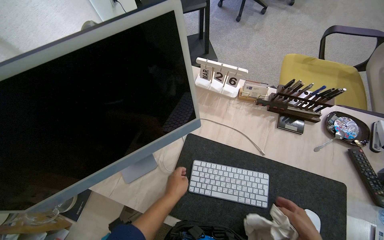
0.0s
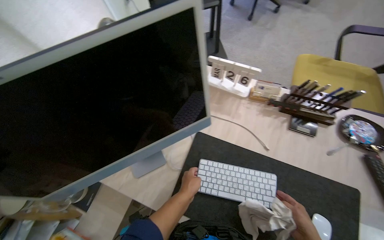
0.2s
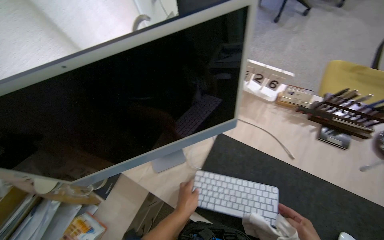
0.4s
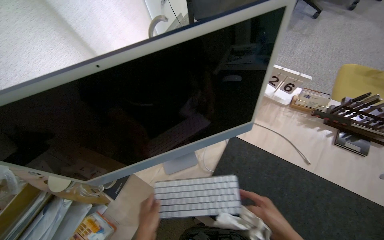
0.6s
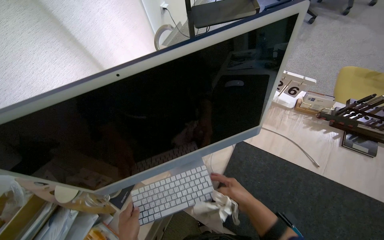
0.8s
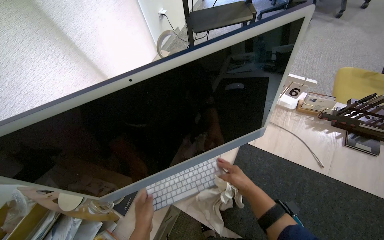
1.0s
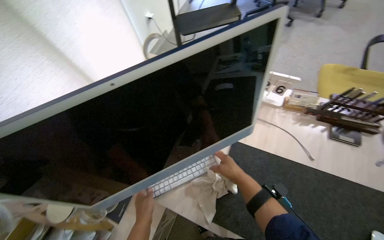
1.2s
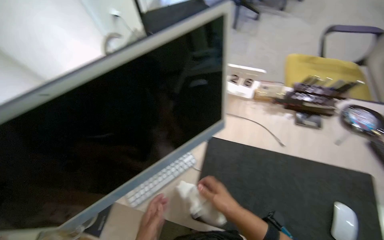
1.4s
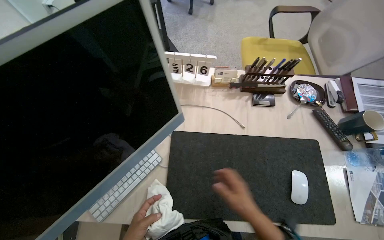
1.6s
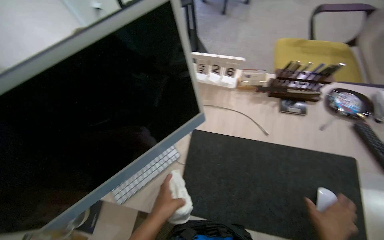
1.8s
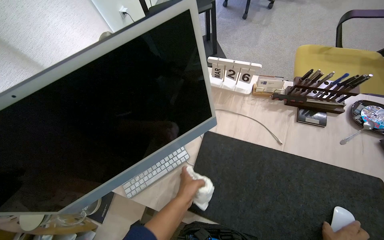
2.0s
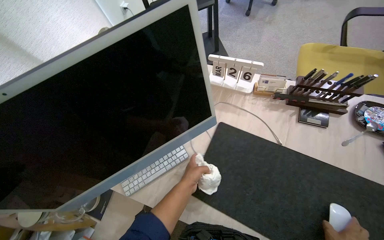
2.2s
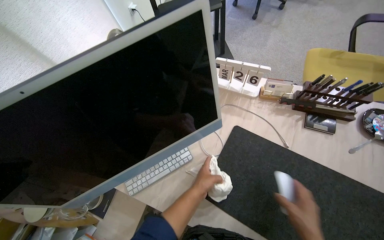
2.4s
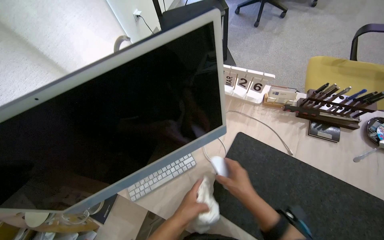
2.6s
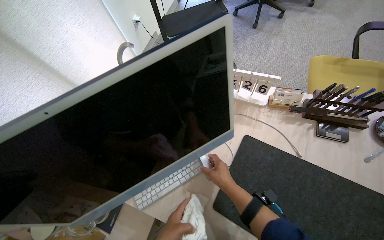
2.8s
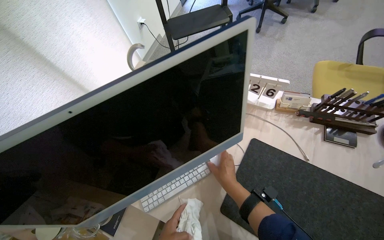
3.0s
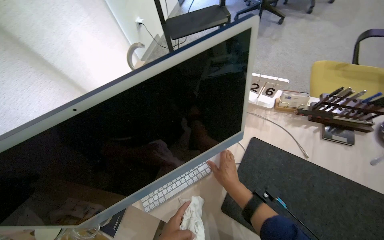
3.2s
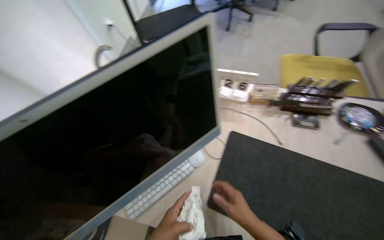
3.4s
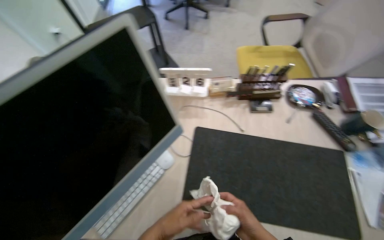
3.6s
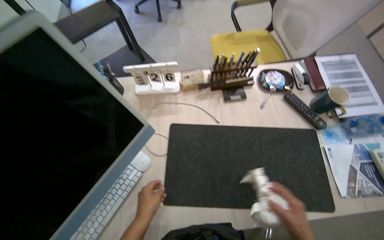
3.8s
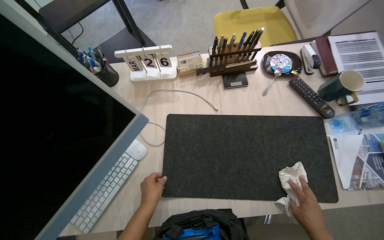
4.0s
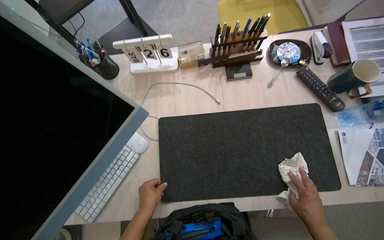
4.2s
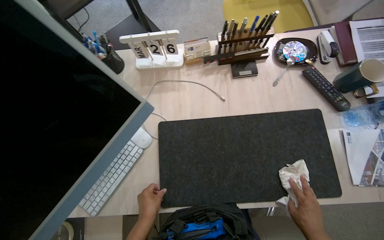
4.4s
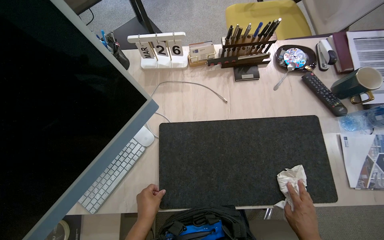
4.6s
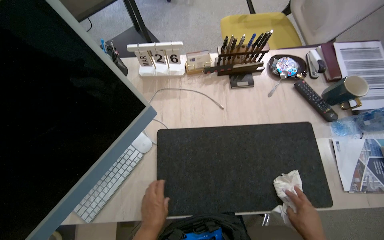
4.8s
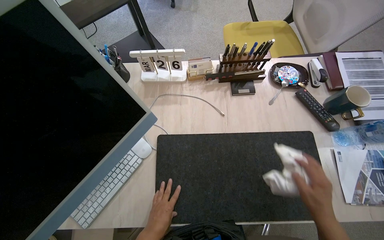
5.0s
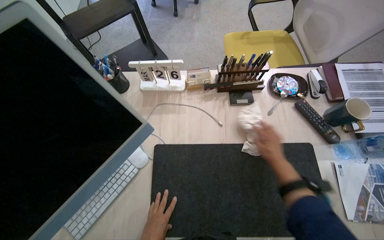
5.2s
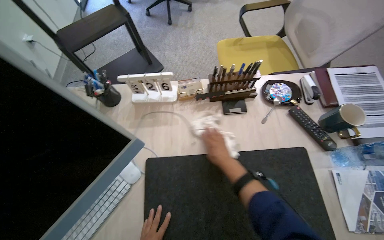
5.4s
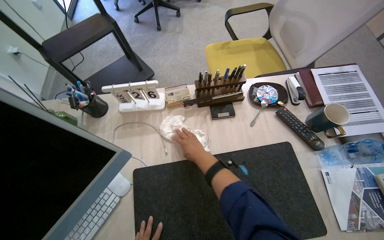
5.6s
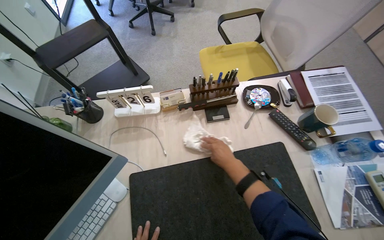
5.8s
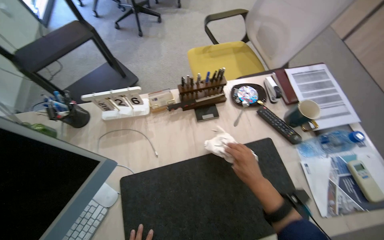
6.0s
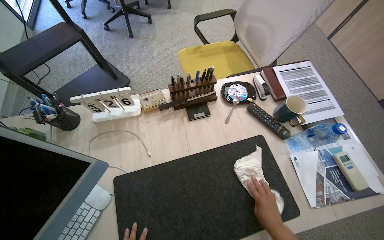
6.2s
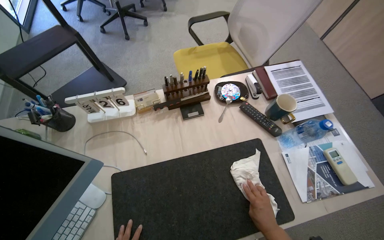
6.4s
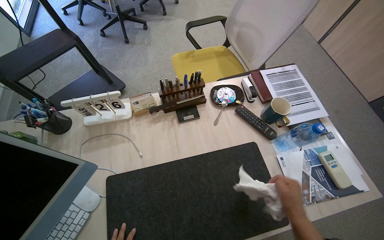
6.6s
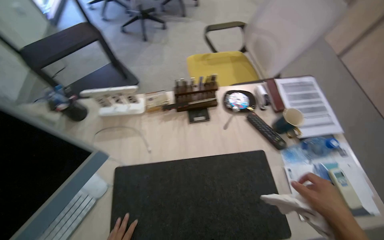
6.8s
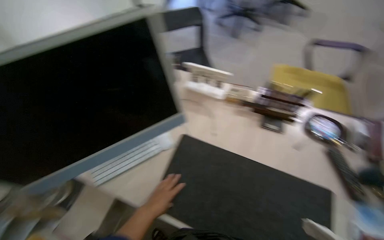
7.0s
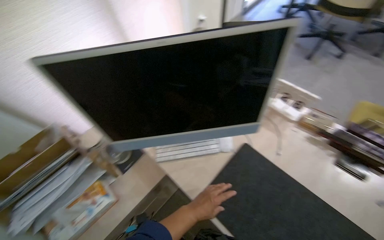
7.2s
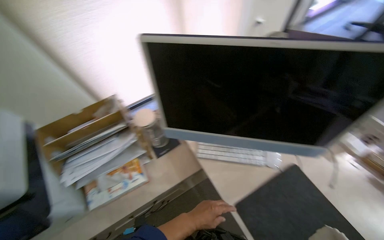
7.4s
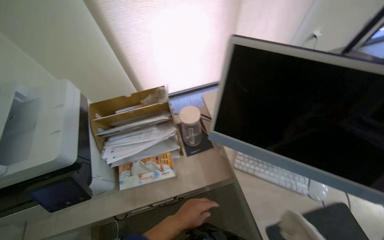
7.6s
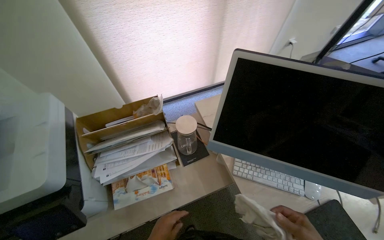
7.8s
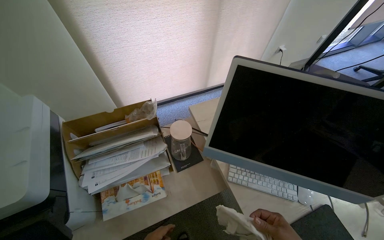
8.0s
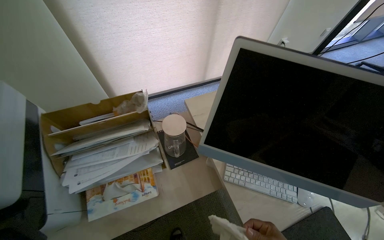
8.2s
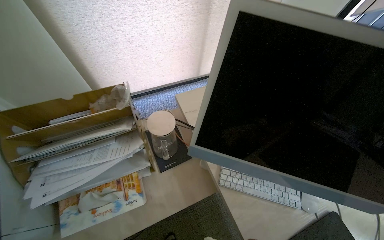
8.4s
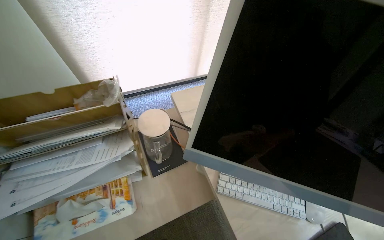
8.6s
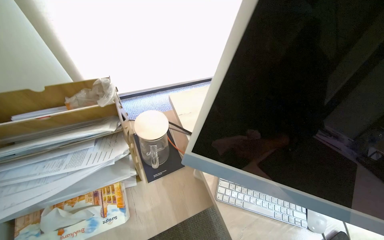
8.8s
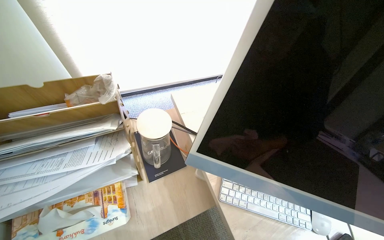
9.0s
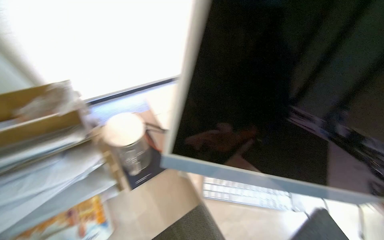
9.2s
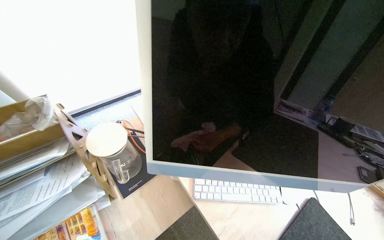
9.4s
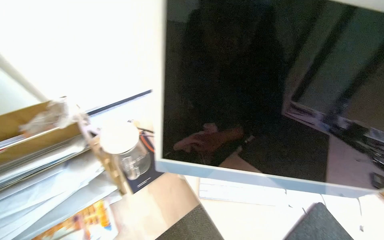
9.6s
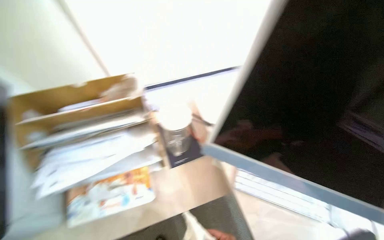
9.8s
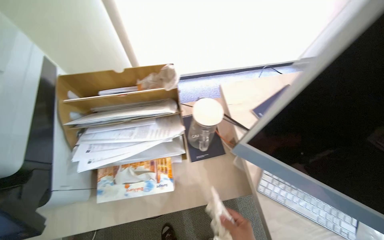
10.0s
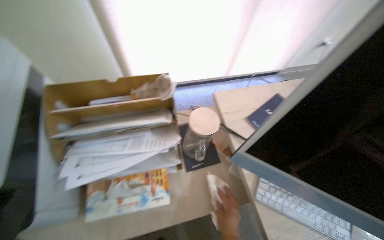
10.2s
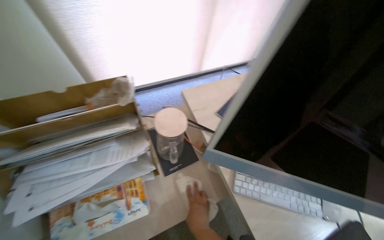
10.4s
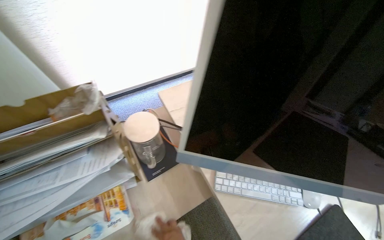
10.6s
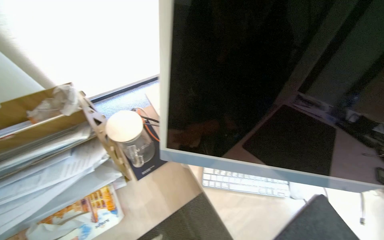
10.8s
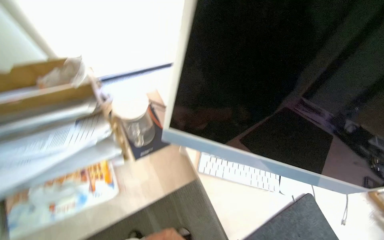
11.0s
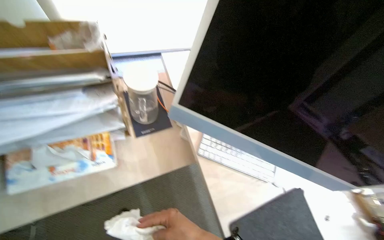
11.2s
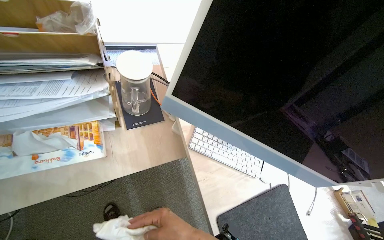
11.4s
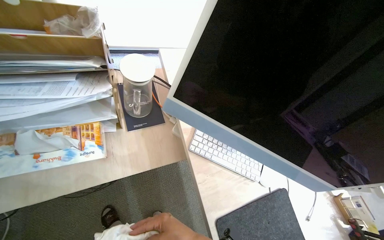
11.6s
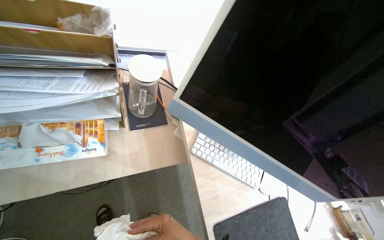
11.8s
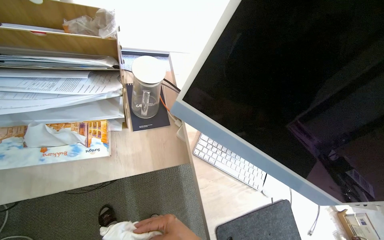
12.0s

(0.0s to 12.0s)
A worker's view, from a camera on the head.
Job: wiping surfaces.
The whole recording: Cleaning office room. The worker cleans various surfaces in an office, including door handles, cabinet handles, and desk surfaces, and empties the trash bin.
0.0s - 1.6s: The wearer's head swings roughly 15 degrees to the right.
1.6s - 3.0s: The head rotates about 20 degrees to the left.
3.0s - 4.4s: The head turns to the right by roughly 25 degrees.
6.0s - 7.6s: The head travels about 50 cm. The wearer looks some 85 degrees further to the left.
7.6s - 9.0s: The view pans to the right by roughly 15 degrees.

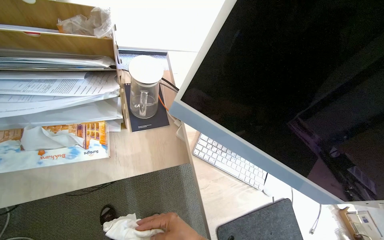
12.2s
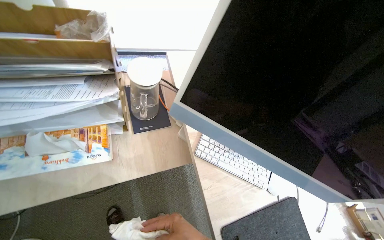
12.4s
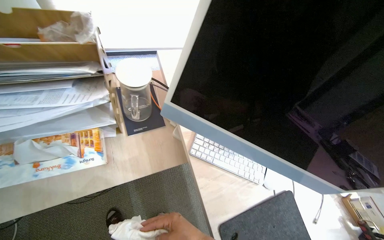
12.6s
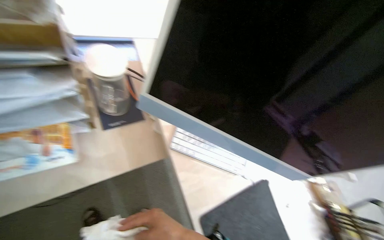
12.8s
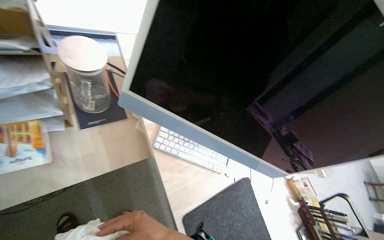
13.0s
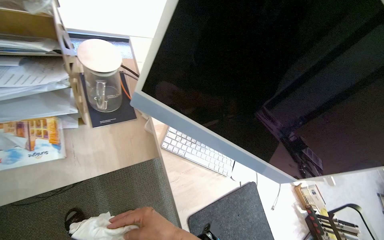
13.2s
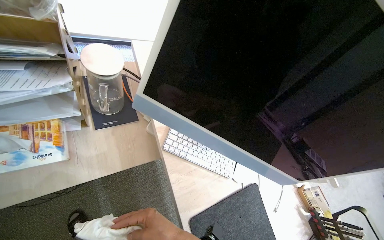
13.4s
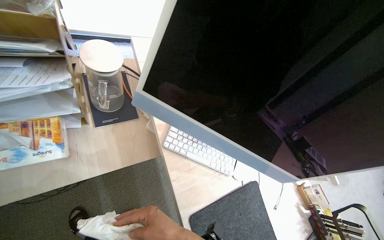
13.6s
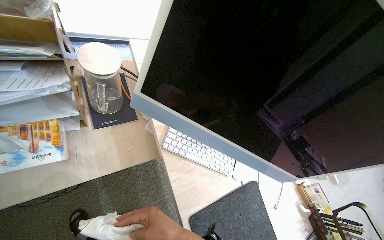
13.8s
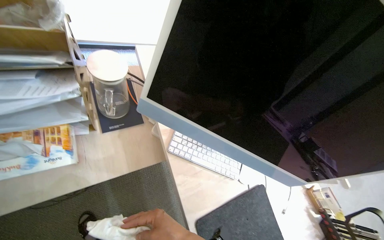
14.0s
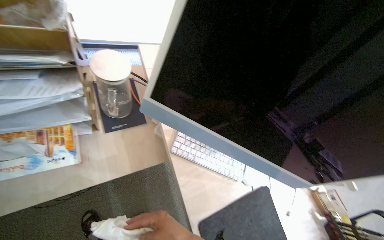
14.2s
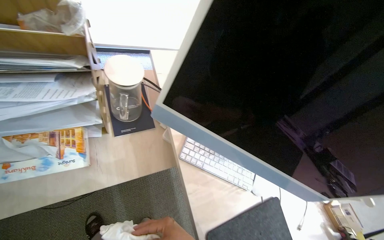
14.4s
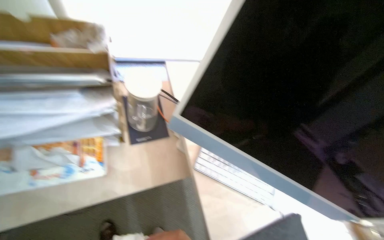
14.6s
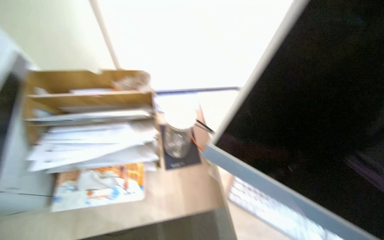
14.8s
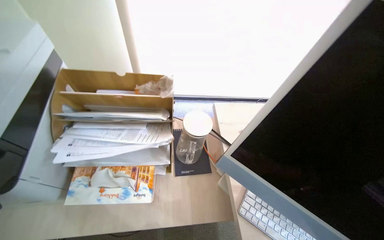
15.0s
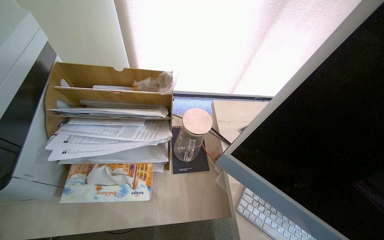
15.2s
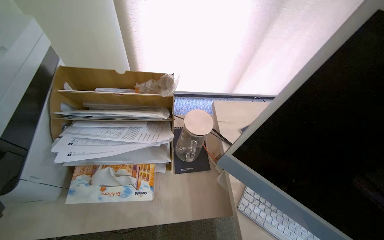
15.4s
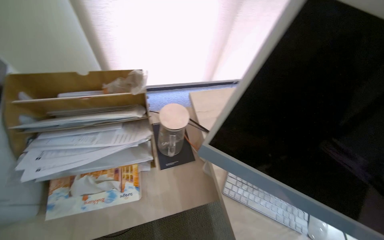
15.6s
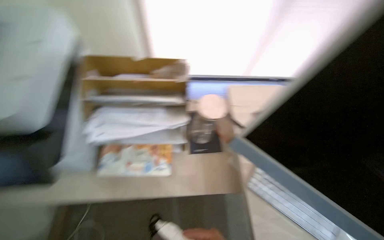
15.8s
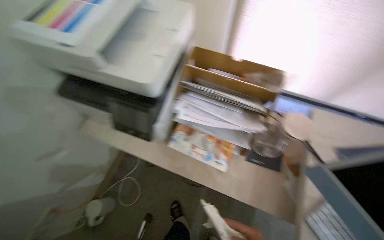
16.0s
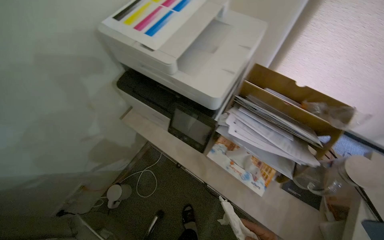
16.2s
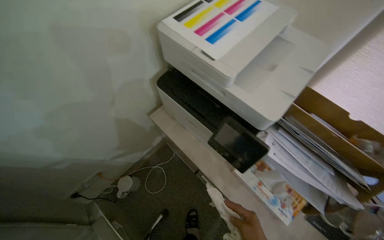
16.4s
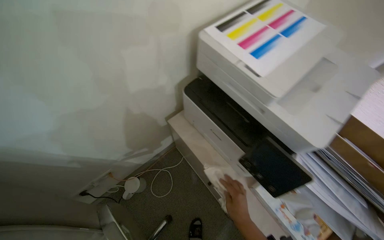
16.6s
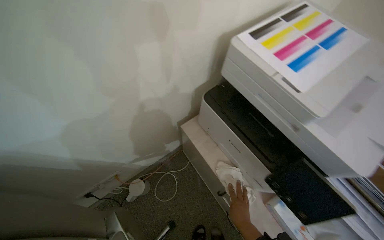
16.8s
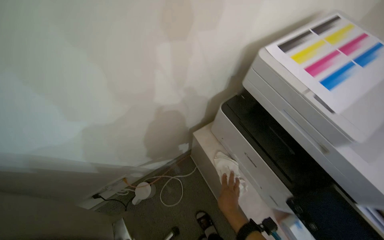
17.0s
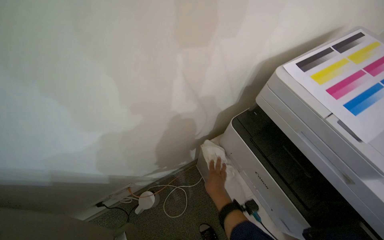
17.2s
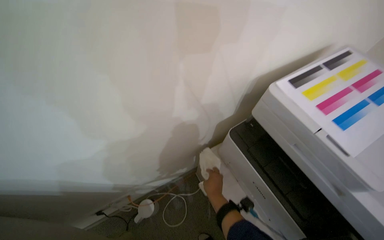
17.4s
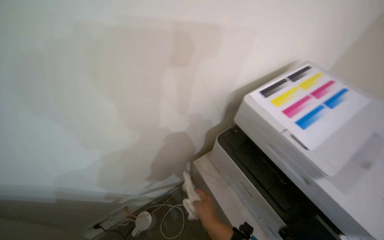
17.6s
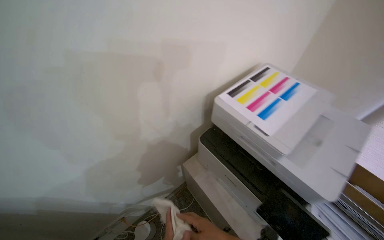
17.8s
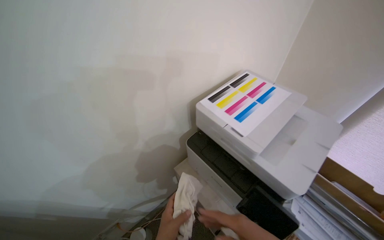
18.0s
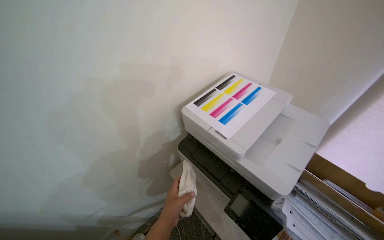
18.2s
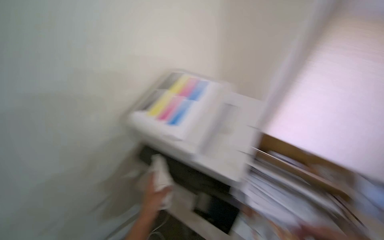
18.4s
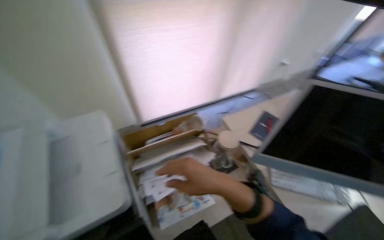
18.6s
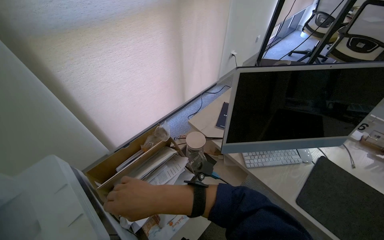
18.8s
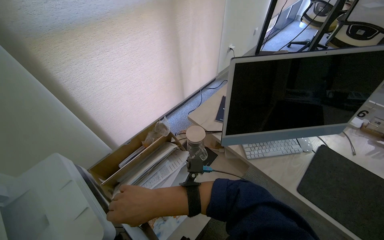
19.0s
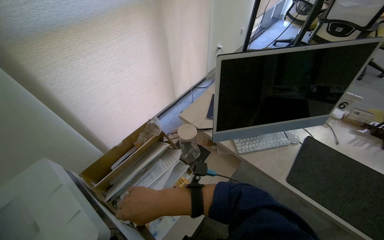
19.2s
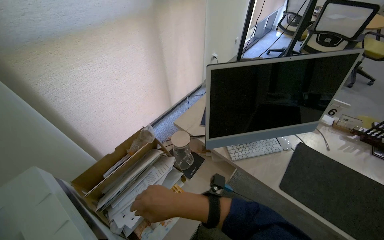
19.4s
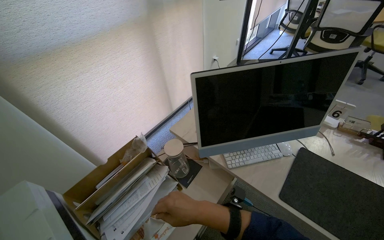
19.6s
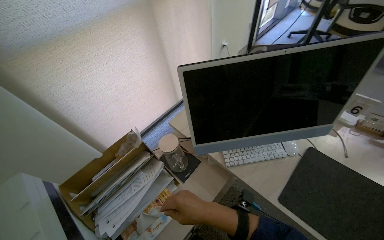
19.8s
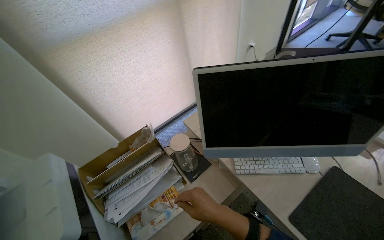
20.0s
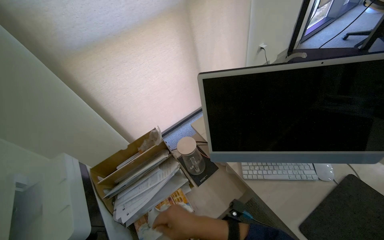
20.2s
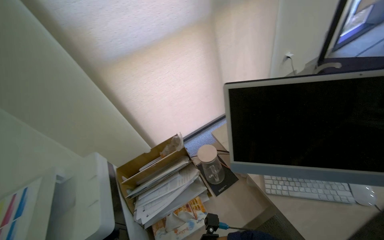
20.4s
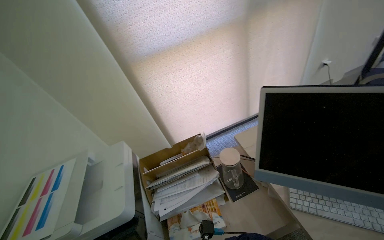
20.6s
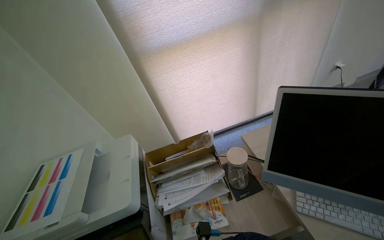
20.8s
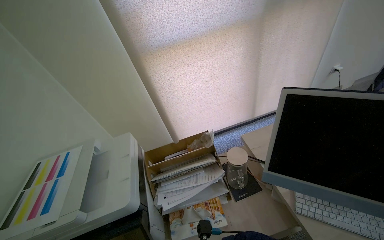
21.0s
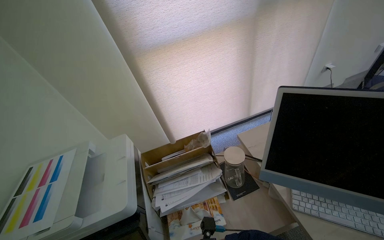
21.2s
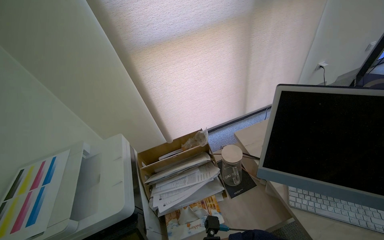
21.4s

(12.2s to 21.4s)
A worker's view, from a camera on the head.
Job: wiping surfaces.
The whole recording: Cleaning office room. The worker cleans various surfaces in an office, including door handles, cabinet handles, and desk surfaces, and empties the trash bin.
13.8s - 15.2s: The camera sweeps to the left, by roughly 25 degrees. The view tips upward by approximately 15 degrees.
15.2s - 16.8s: The camera is carried roughly 50 cm. The wearer looks some 60 degrees further to the left.
16.8s - 18.4s: The camera pitches upward, by approximately 20 degrees.
18.4s - 19.8s: The head rotates approximately 85 degrees to the right.
19.8s - 21.4s: The head rotates approximately 30 degrees to the left.
